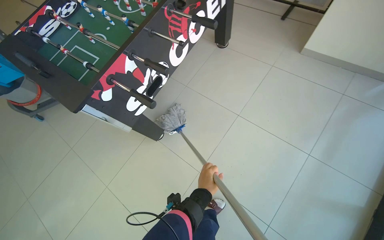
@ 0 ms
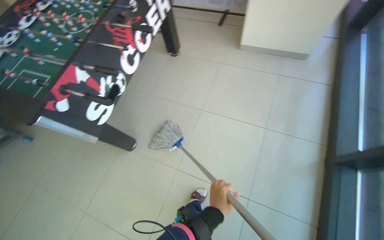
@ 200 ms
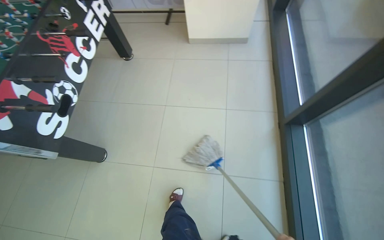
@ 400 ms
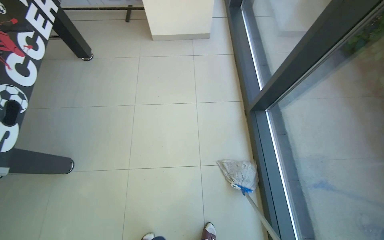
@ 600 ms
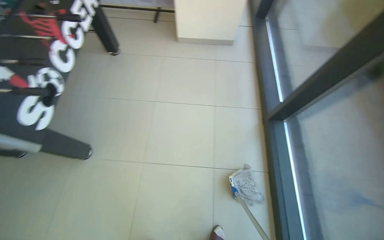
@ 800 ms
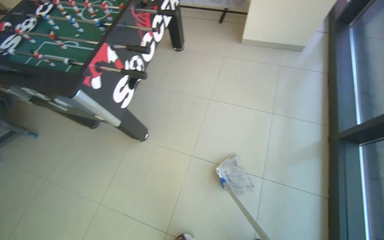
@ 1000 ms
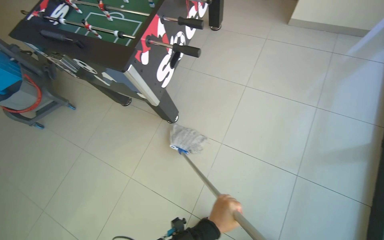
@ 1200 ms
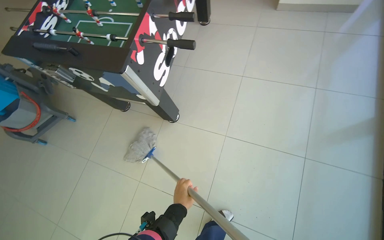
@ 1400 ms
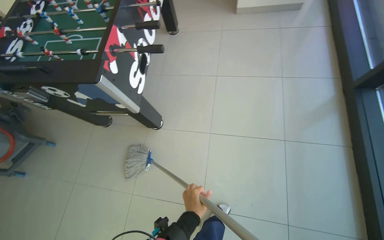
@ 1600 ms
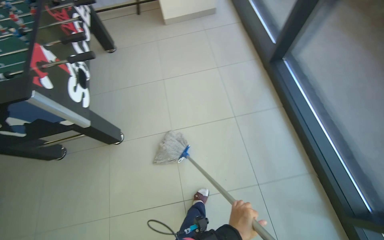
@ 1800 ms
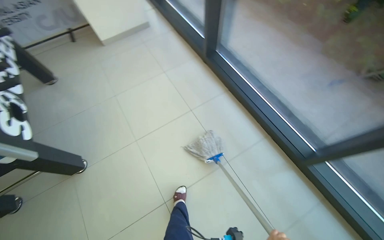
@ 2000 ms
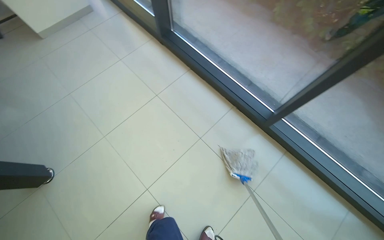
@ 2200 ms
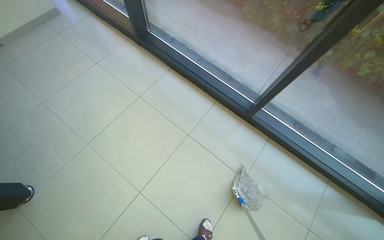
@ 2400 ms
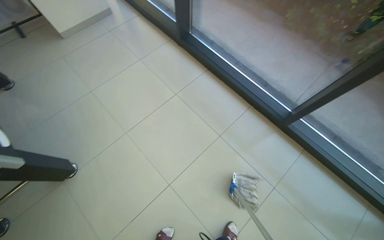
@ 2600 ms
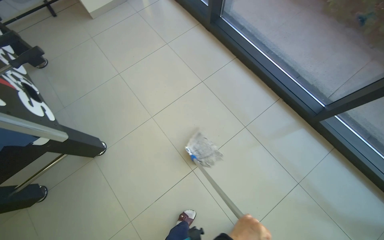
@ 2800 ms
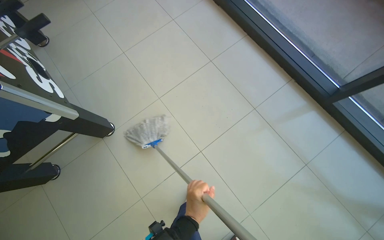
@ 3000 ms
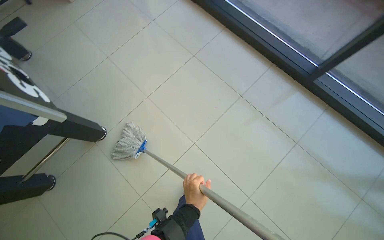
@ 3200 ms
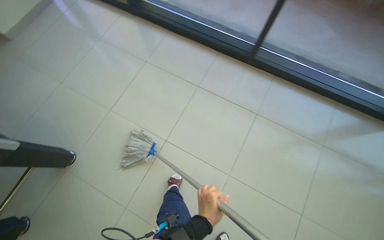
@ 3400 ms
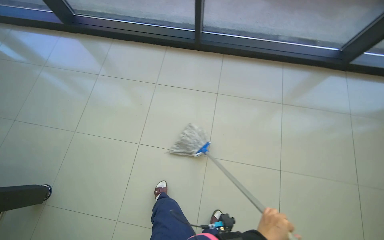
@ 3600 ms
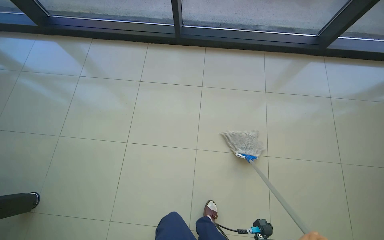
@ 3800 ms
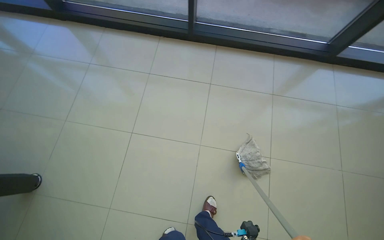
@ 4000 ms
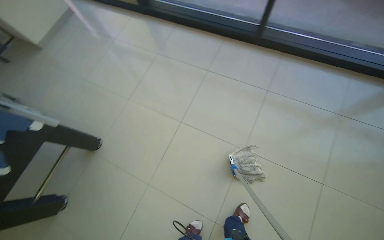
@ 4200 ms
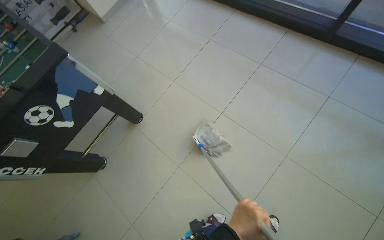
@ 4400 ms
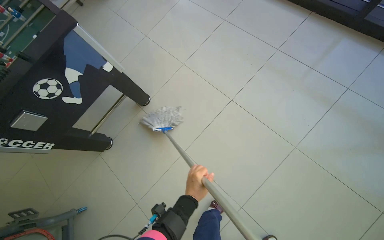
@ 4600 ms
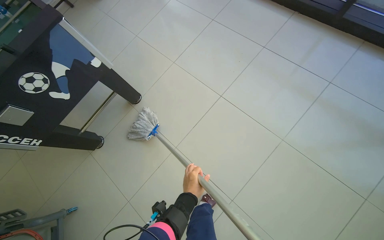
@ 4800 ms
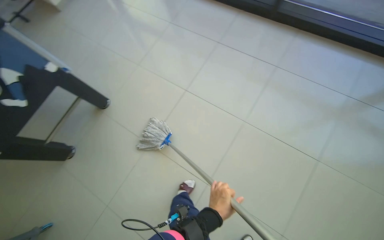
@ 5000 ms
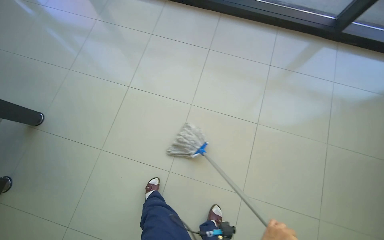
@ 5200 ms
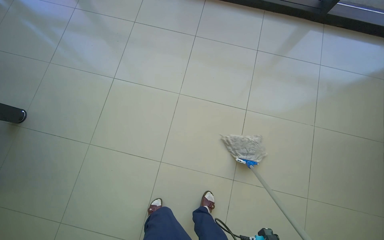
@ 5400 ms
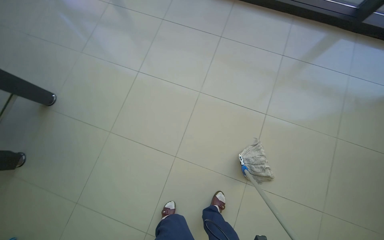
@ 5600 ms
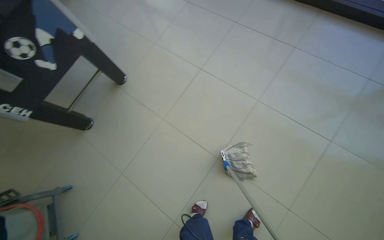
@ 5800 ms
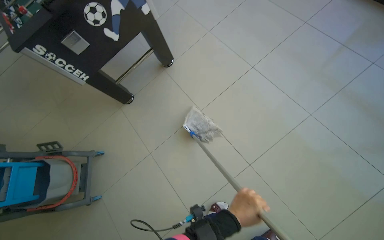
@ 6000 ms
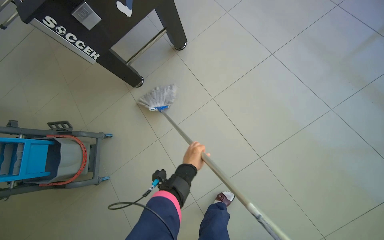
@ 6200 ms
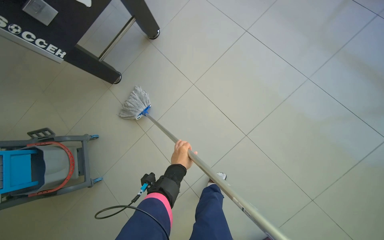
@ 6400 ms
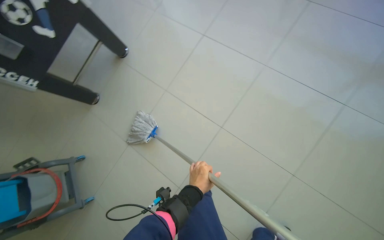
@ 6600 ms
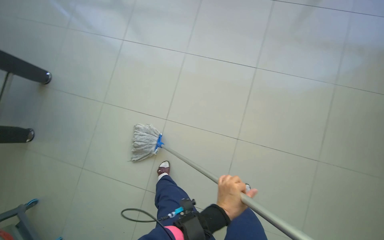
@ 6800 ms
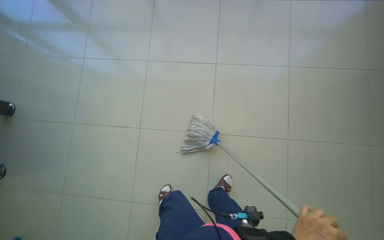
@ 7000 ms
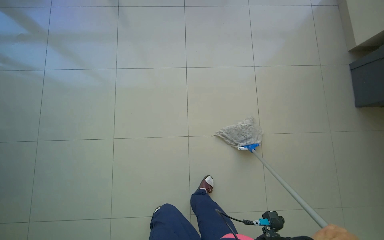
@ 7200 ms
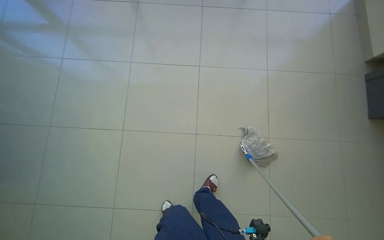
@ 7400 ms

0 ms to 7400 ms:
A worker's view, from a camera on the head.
Job: mopping floor.
The whole recording: Mopping tiled floor. The worker mops the tiled floor with a mop.
1400 ms to 3000 ms: The wearer looks about 50 degrees further to the right.
3000 ms to 4400 ms: The camera travels about 50 cm.
6000 ms to 7400 ms: The camera travels roughly 70 cm. The head rotates approximately 50 degrees to the right.

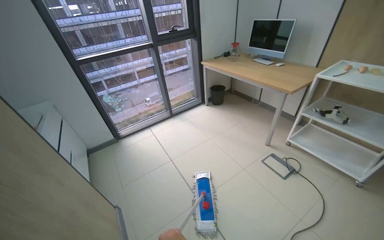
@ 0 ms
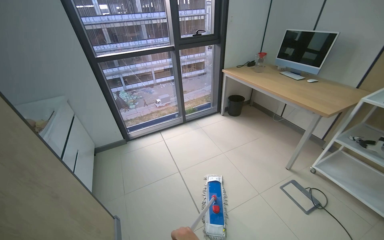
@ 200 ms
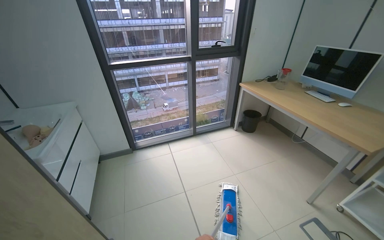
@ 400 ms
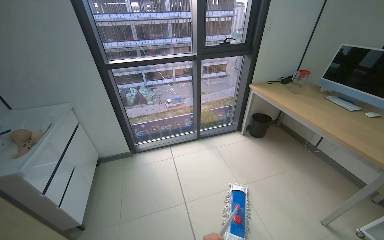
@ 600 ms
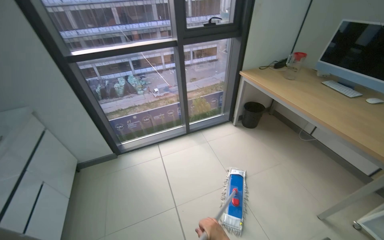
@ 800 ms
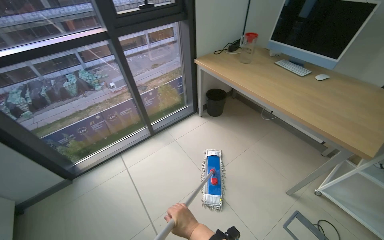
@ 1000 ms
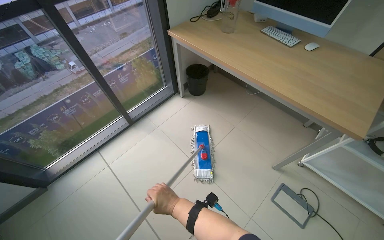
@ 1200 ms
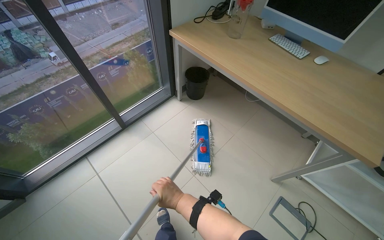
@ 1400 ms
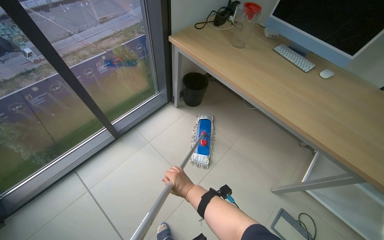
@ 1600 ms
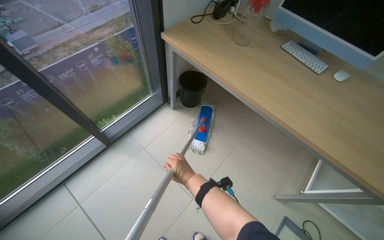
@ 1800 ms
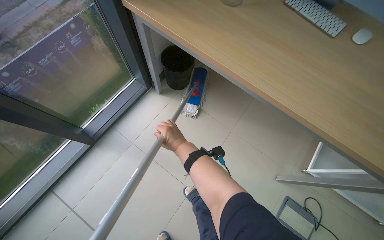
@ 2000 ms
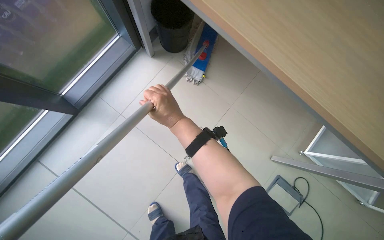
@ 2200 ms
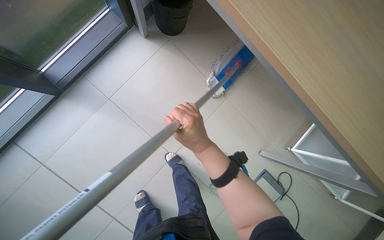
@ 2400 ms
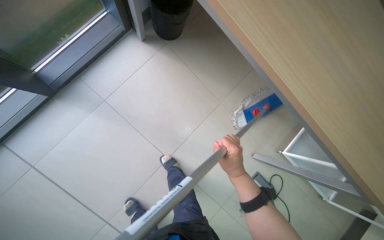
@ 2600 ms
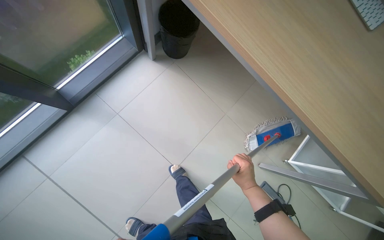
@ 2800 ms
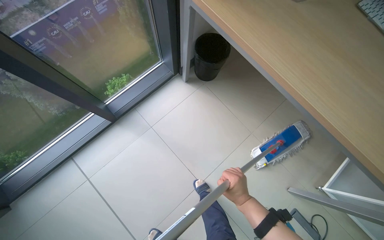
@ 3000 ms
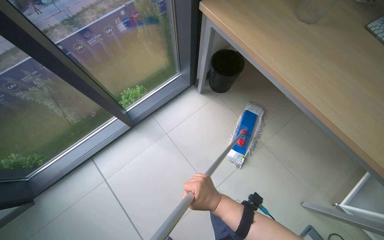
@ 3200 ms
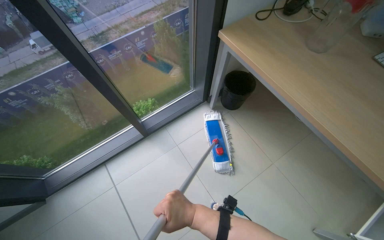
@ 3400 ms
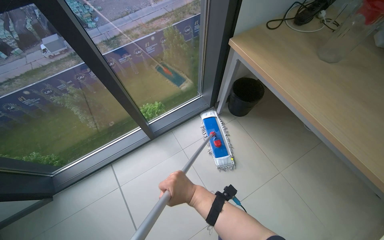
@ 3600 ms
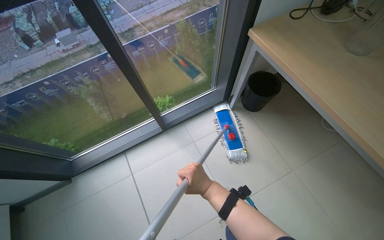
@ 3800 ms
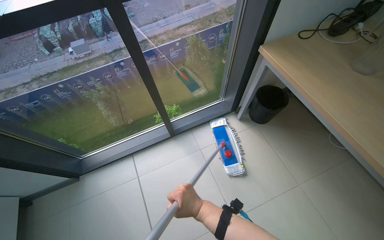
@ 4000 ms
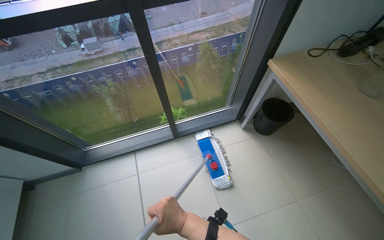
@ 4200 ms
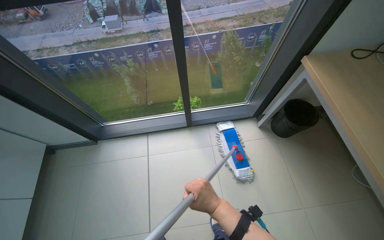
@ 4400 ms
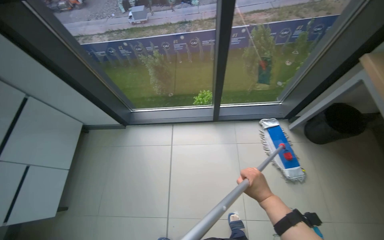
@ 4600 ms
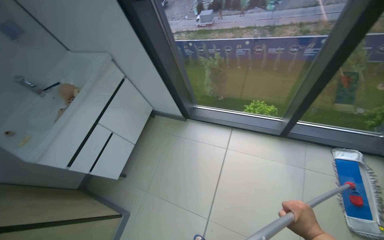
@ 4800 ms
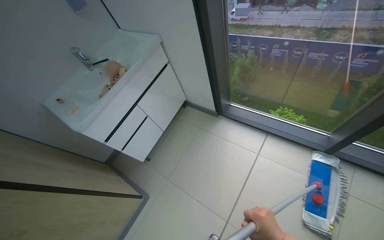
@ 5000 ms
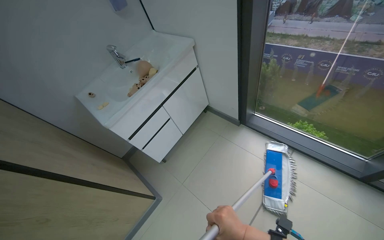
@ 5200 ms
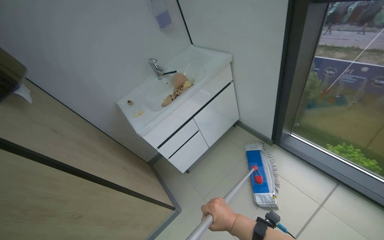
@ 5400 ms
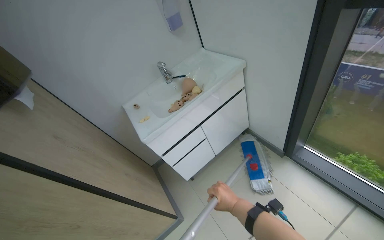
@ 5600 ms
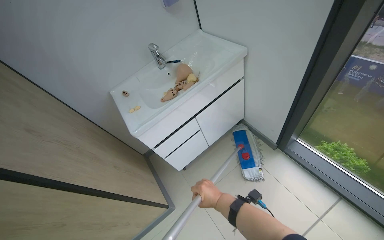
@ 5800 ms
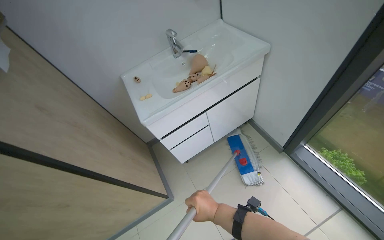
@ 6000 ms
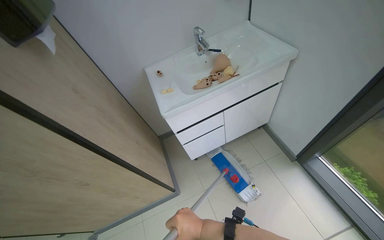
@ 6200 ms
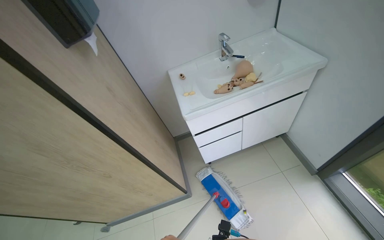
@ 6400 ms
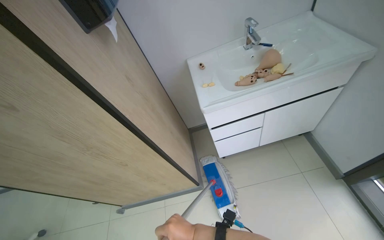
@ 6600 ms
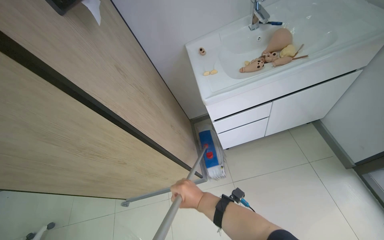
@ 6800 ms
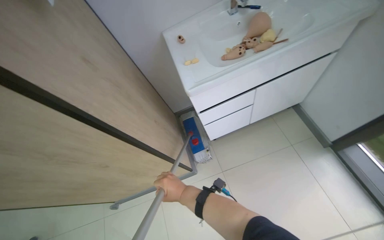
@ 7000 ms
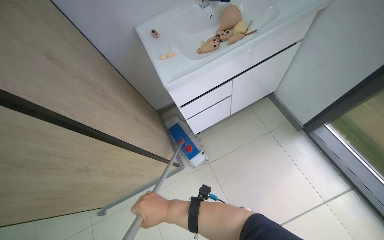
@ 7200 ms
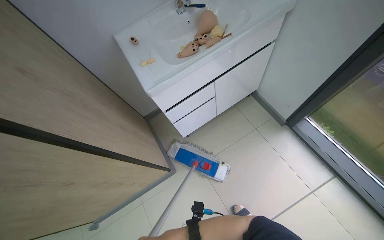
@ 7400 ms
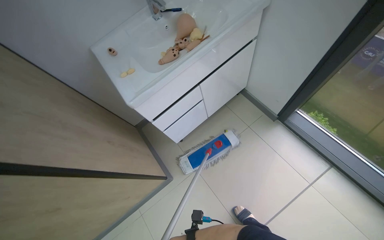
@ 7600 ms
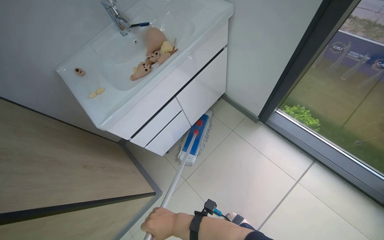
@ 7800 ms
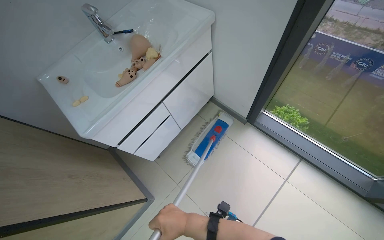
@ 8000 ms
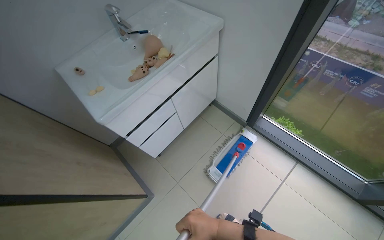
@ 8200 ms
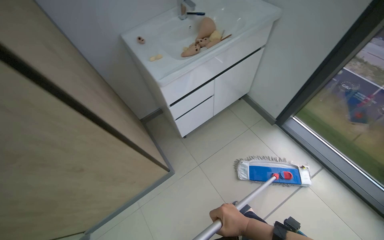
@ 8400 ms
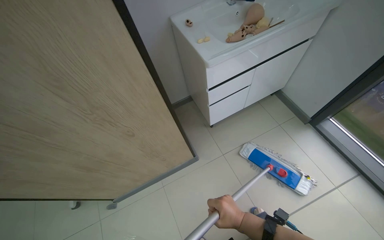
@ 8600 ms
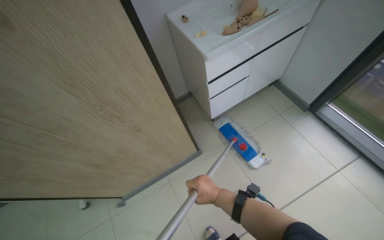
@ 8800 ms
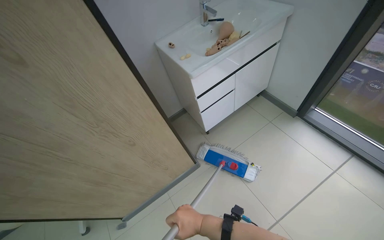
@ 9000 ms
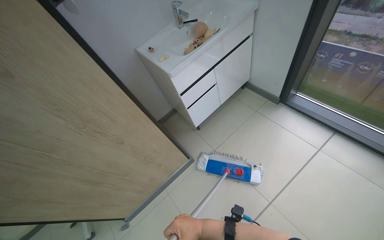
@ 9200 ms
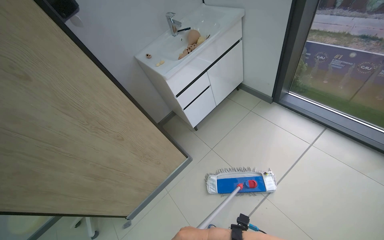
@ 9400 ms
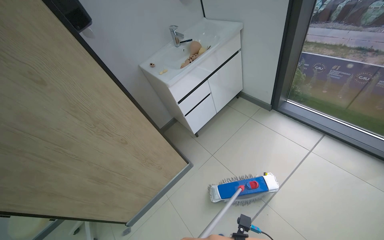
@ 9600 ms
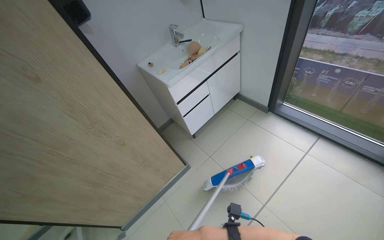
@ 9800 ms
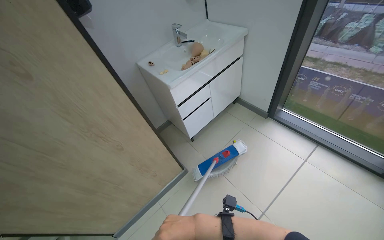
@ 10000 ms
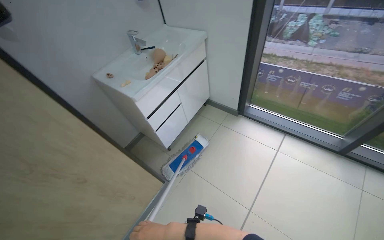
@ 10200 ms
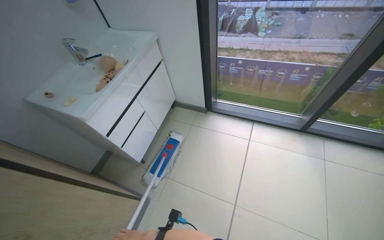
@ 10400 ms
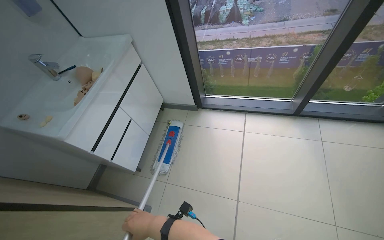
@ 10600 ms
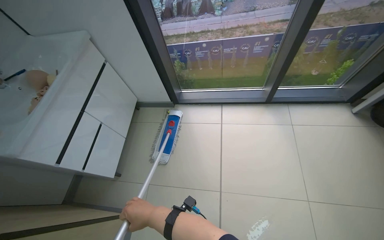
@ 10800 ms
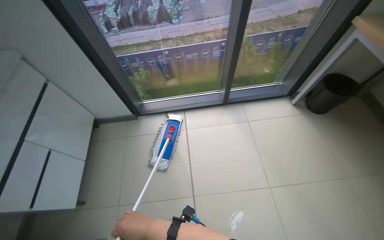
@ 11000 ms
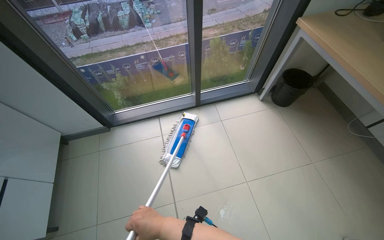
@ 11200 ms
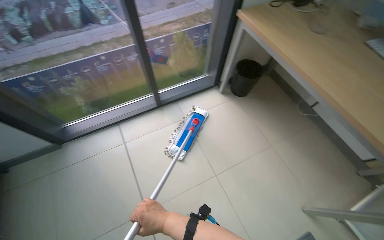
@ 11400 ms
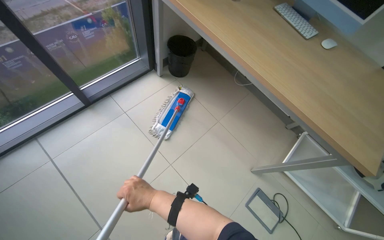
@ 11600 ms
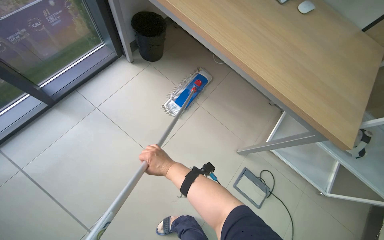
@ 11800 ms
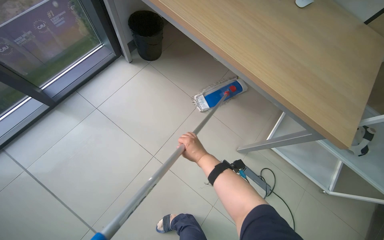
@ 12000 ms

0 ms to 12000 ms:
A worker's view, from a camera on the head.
Job: mopping floor.
The whole recording: Mopping room floor. The worker mops the floor in the room, moving furniture and objects to clean the entire area.
0 ms to 1600 ms: The wearer moves roughly 1.5 m. The camera is aimed about 15 degrees further to the right. The camera pitches downward, by approximately 20 degrees.
1600 ms to 3000 ms: The camera travels about 50 cm. The view tips downward by roughly 20 degrees.
3000 ms to 4400 ms: The head rotates some 35 degrees to the left. The camera pitches upward, by roughly 10 degrees. The right hand shifts some 25 cm to the left.
4400 ms to 6000 ms: The wearer moves roughly 70 cm. The wearer looks approximately 70 degrees further to the left.
9000 ms to 10400 ms: The head turns to the right by approximately 35 degrees.
10400 ms to 12000 ms: The wearer moves roughly 80 cm. The head turns to the right by approximately 75 degrees. The view tips downward by some 15 degrees.
